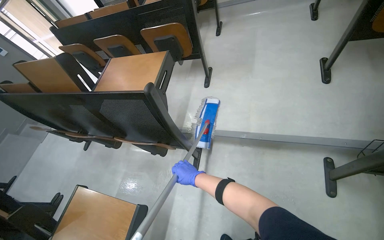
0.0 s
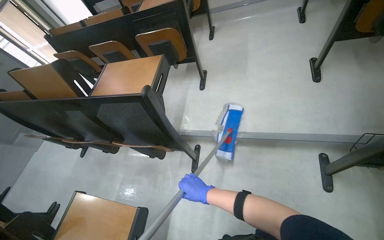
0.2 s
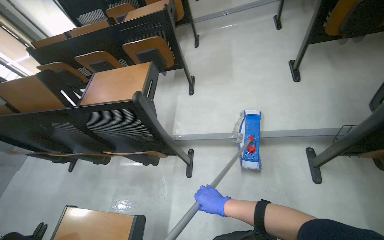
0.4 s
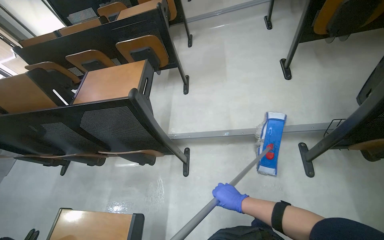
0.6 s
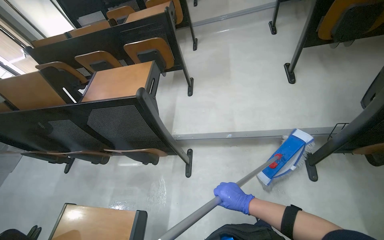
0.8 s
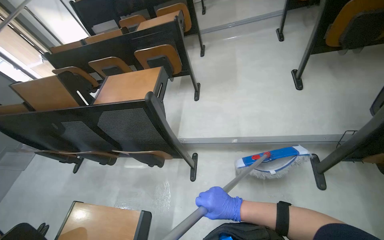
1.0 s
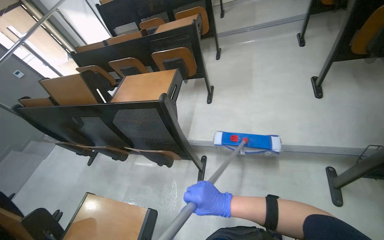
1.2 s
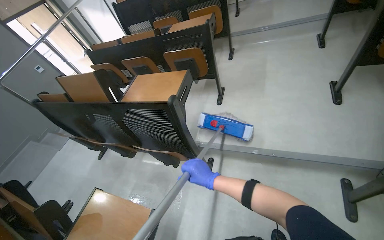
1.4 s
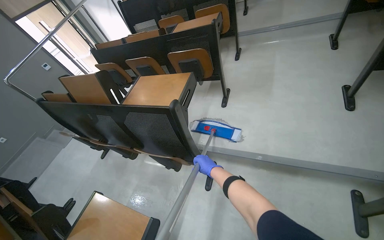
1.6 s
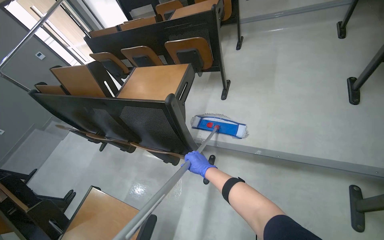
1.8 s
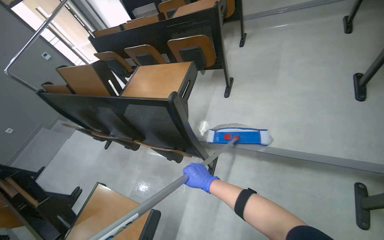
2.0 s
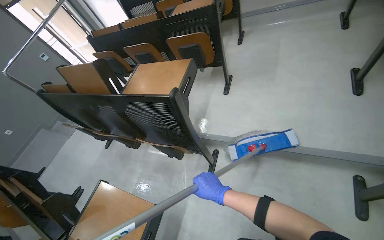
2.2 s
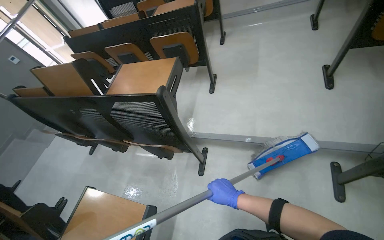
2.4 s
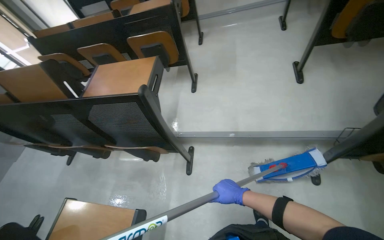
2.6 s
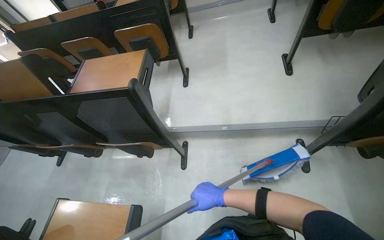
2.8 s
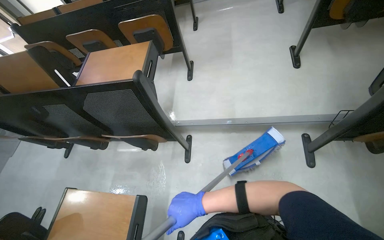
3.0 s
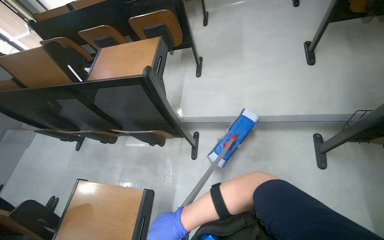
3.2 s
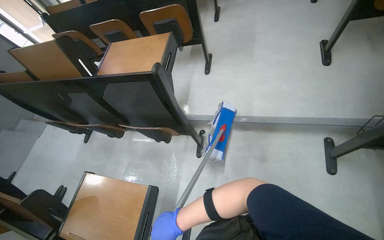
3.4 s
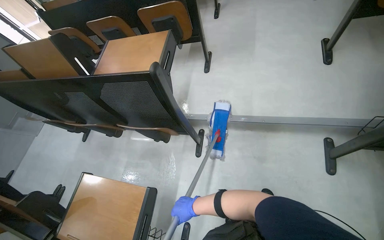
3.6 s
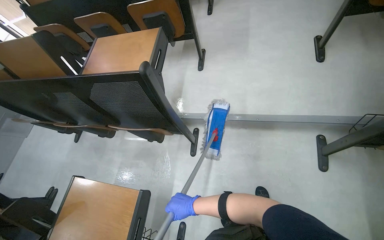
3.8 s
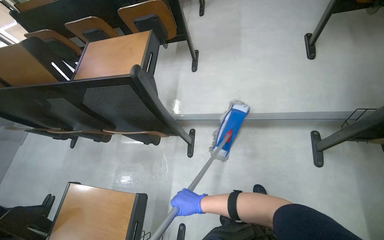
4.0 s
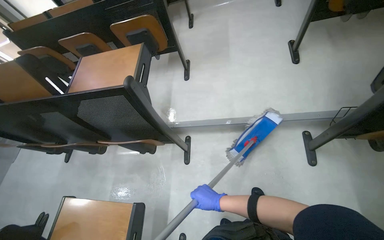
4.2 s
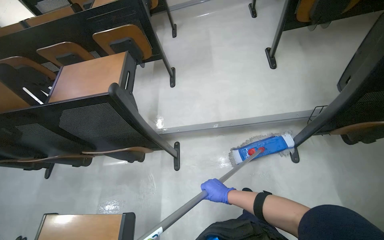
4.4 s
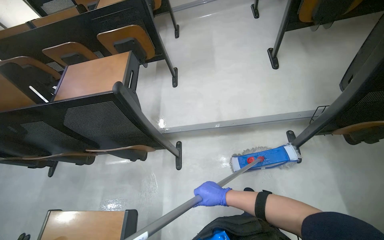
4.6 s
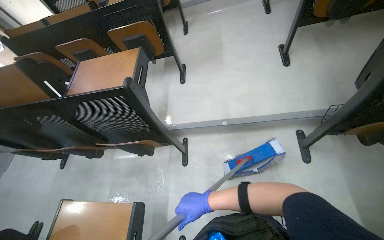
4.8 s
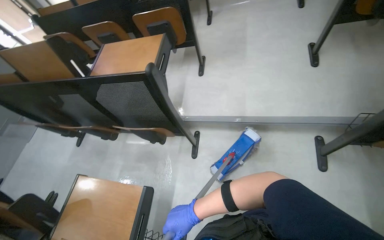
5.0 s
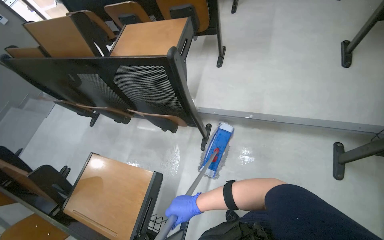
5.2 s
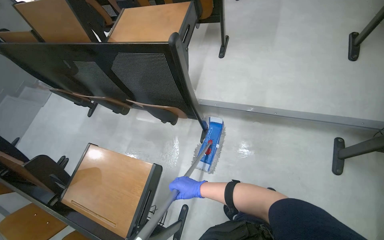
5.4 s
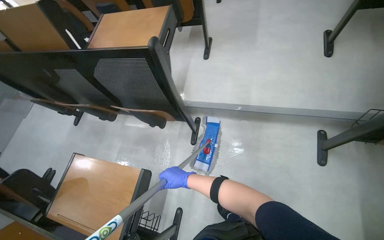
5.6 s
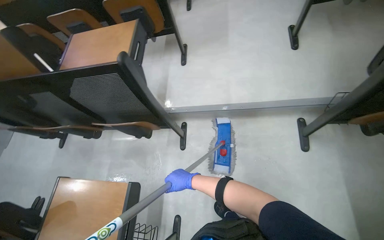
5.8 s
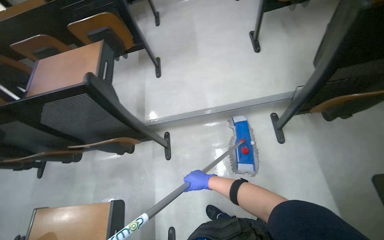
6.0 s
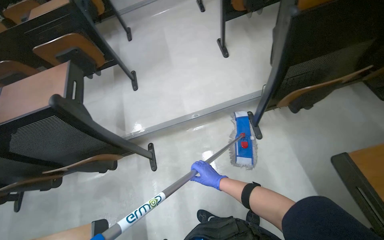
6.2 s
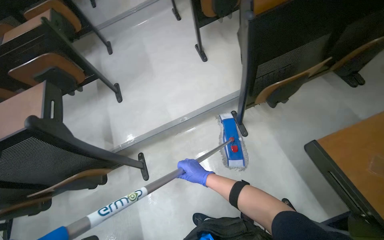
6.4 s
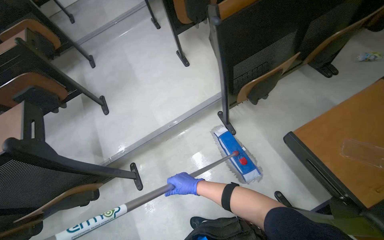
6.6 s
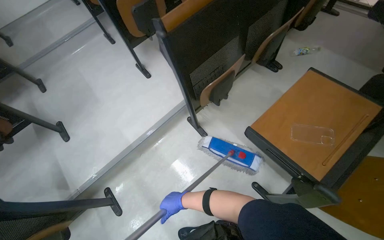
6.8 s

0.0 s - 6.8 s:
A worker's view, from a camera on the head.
Job: mopping floor.
The whole recording: Mopping lecture hall floor. The worker mops the floor of the lecture hall.
0.0 s - 1.4 s: The right hand shifts some 10 cm nearer to the camera, and travels to the right and back again, approximately 15 cm each way.
1.4 s - 2.8 s: The right hand moves approximately 15 cm farther from the camera and comes back.
4.0 s - 5.4 s: The right hand goes to the right and returns, approximately 15 cm each way.
5.4 s - 6.8 s: The camera is carried some 50 cm. The head turns to the right by about 60 degrees. The camera pitches upward, by approximately 15 degrees.

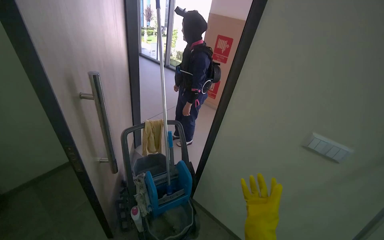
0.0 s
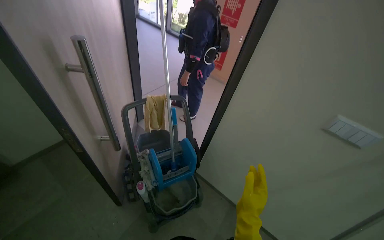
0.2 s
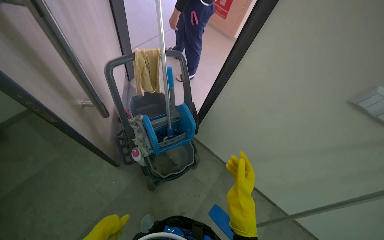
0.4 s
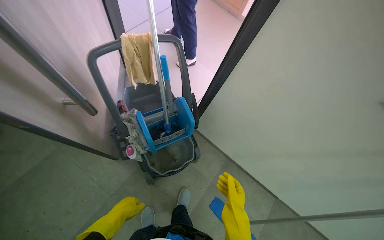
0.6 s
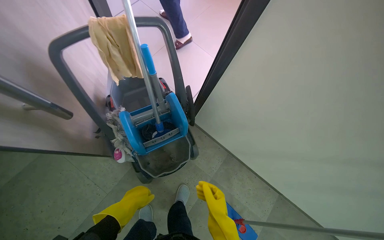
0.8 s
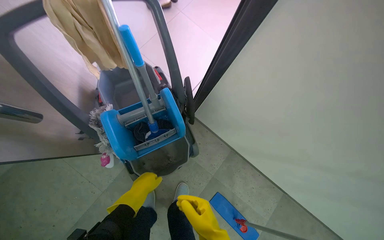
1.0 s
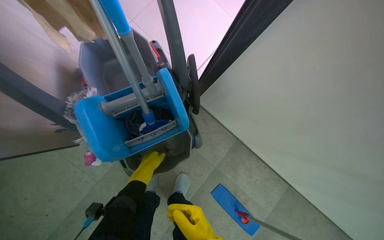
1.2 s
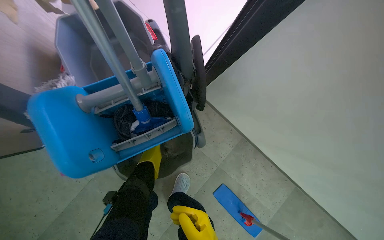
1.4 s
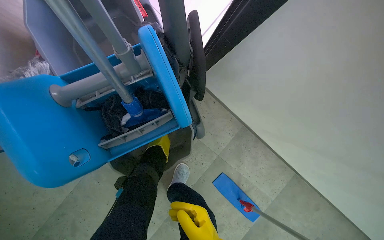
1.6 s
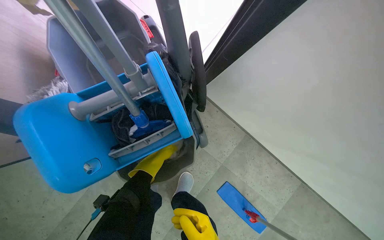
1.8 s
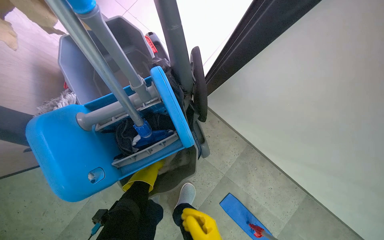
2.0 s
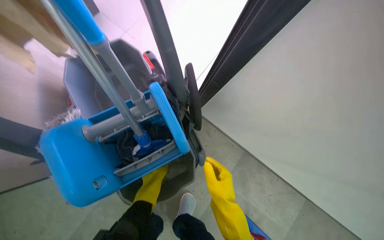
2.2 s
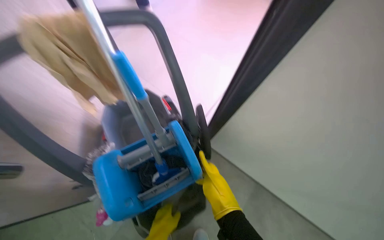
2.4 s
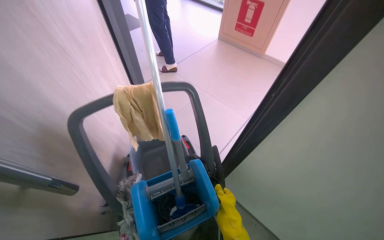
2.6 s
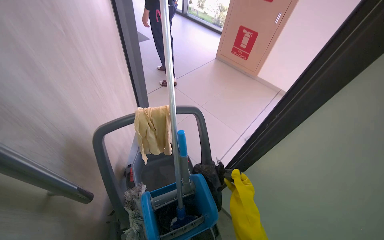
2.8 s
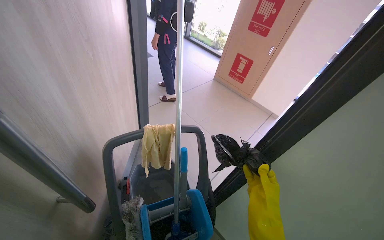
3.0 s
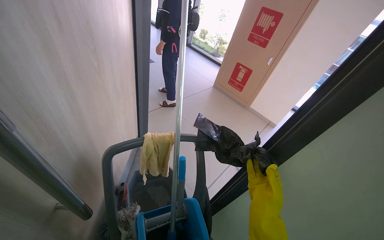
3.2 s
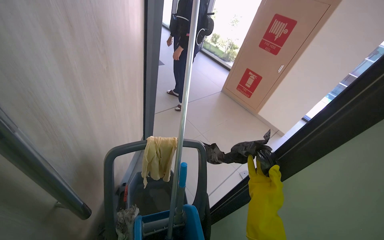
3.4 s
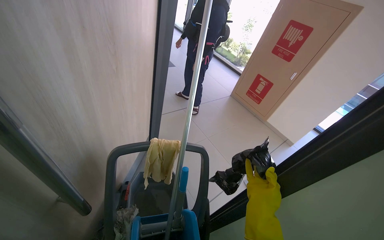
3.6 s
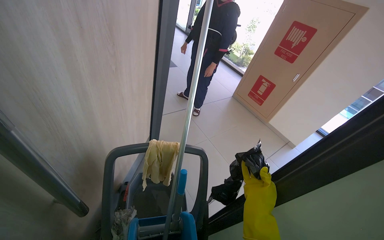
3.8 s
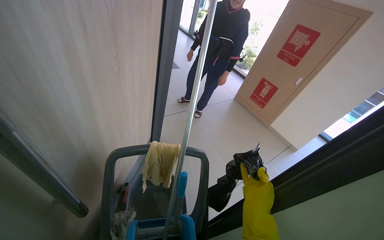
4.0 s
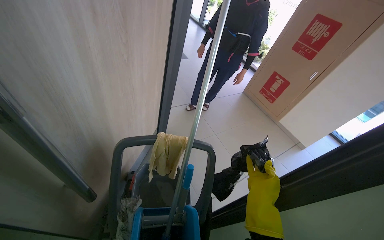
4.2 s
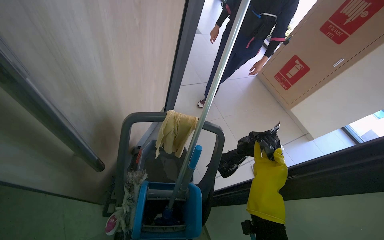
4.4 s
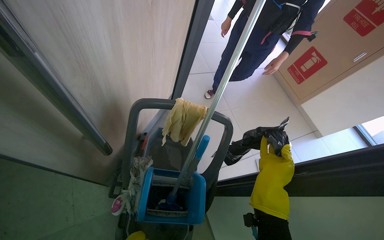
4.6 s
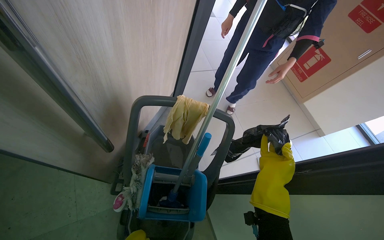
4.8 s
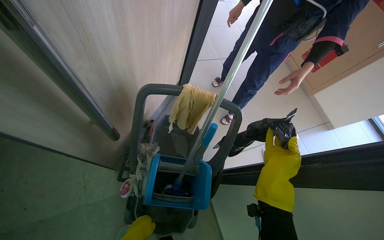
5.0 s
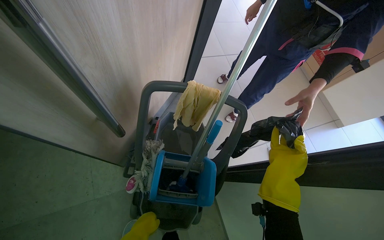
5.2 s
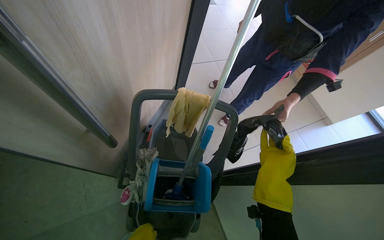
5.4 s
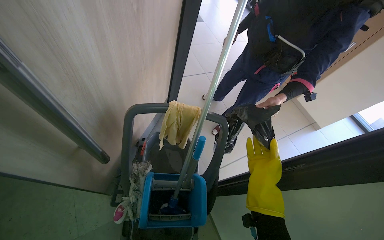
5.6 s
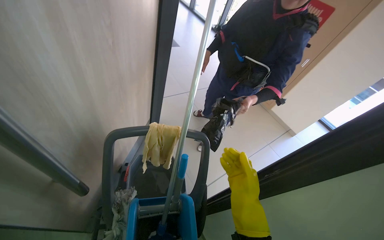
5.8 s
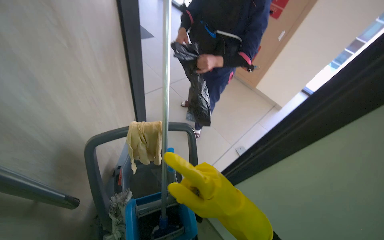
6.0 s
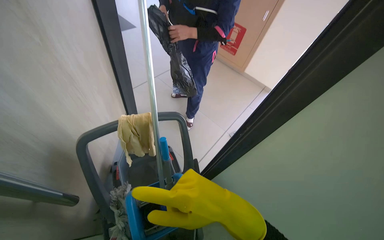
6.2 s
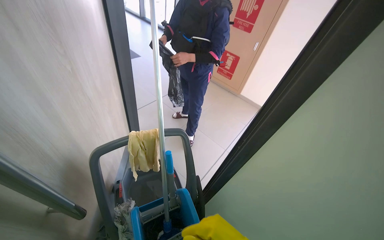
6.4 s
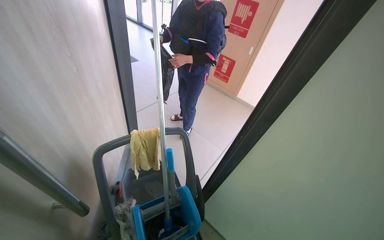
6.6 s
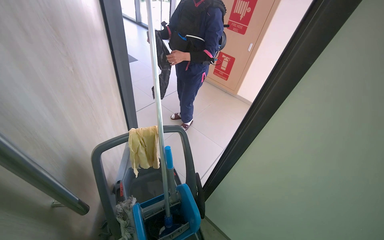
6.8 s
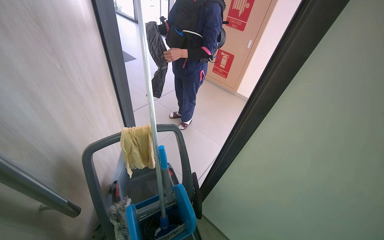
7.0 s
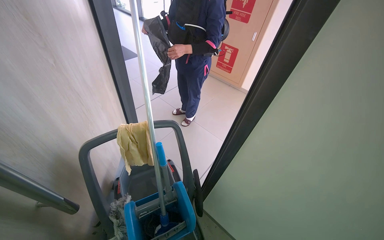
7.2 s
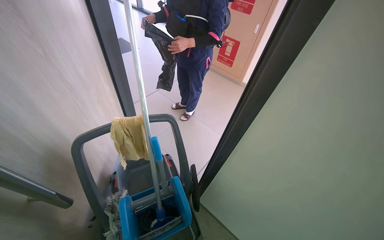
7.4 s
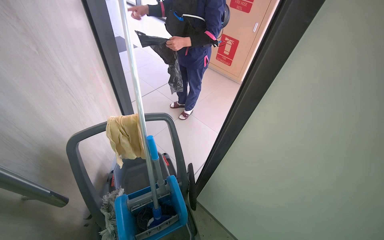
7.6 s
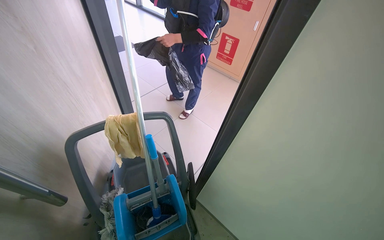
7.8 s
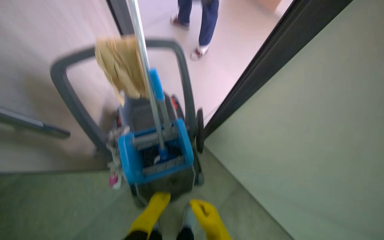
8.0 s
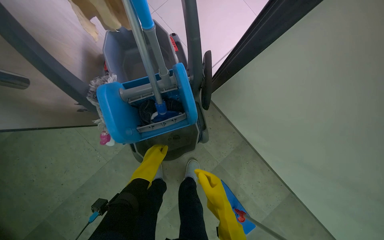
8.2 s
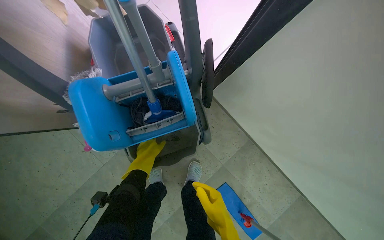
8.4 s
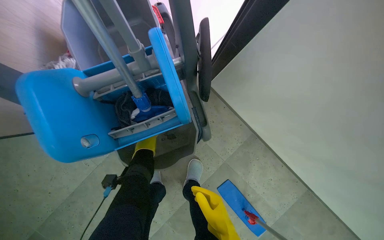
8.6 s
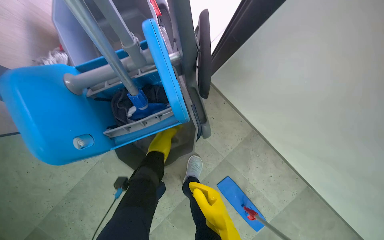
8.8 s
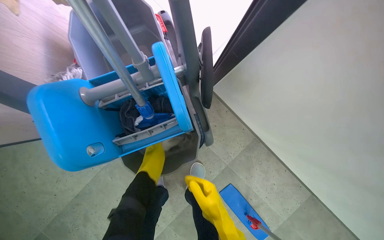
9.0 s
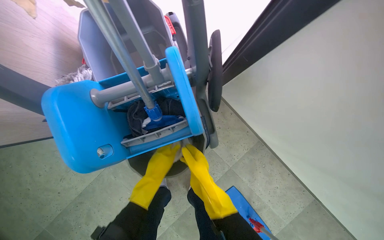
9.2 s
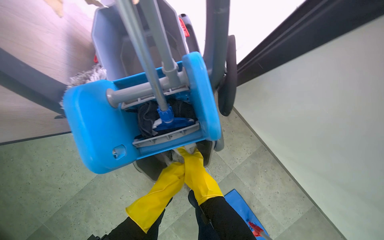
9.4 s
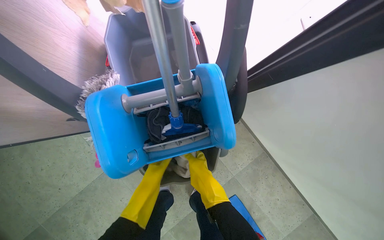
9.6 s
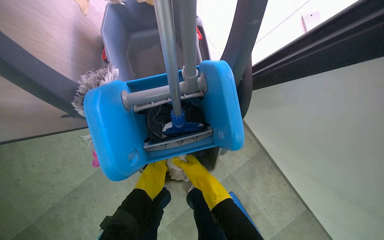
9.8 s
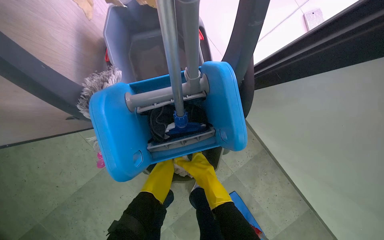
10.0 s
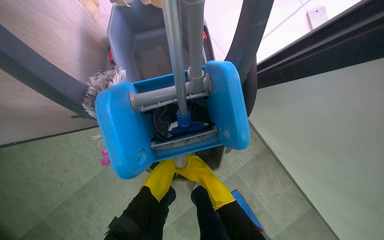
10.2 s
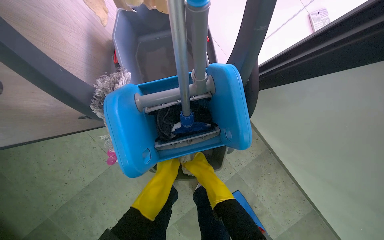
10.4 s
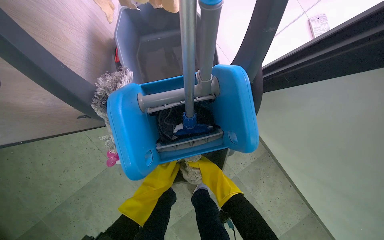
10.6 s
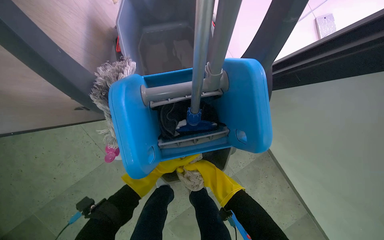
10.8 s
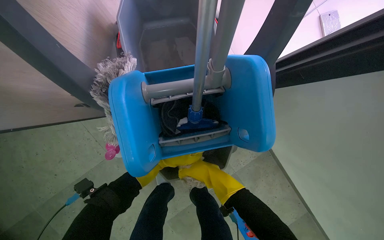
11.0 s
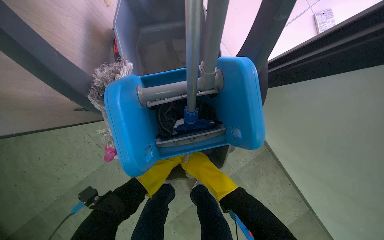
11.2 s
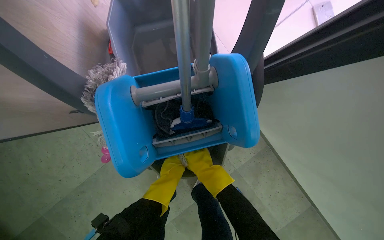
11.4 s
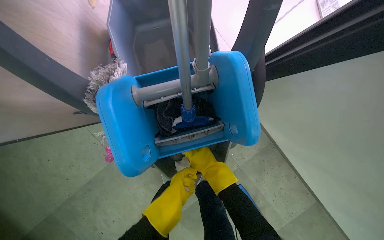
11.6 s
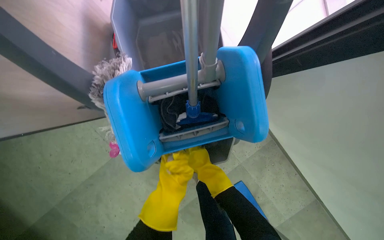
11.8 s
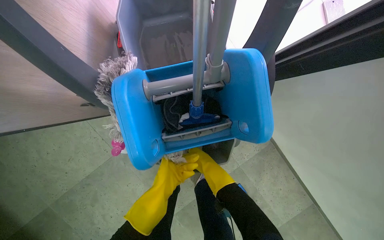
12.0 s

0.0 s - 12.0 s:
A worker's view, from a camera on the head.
Job: preparing cleaning supplies.
The whole recording: Preparing mop for use. The worker removes a dirty mop head and attaches a clean one to the mop handle.
0.0 s - 1.6 s: The camera is carried roughly 80 cm. The view tips downward by some 60 degrees.
1.6 s - 3.0 s: The wearer moves roughly 50 cm. The view tips upward by roughly 50 degrees.
3.0 s - 4.4 s: The wearer looks approximately 20 degrees further to the left. The right hand is displaced farther from the camera and up the picture by about 20 cm.
7.6 s - 9.0 s: The wearer moves approximately 40 cm. The view tips downward by about 45 degrees.
9.0 s - 10.4 s: The right hand shifts approximately 20 cm up the picture.
10.4 s - 12.0 s: The left hand reaches about 10 cm to the left, then returns.
